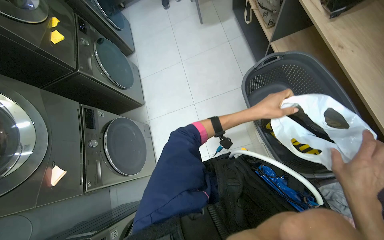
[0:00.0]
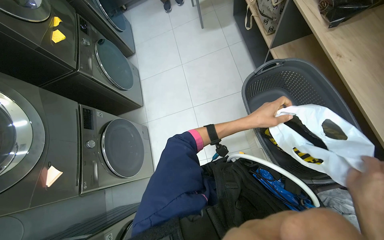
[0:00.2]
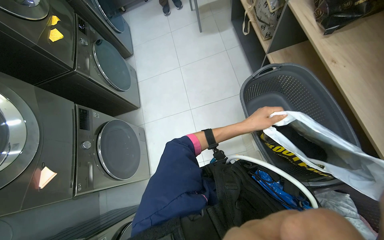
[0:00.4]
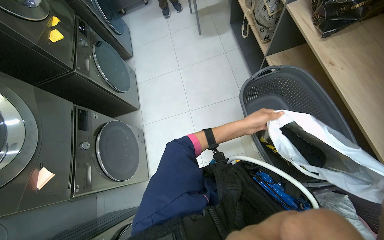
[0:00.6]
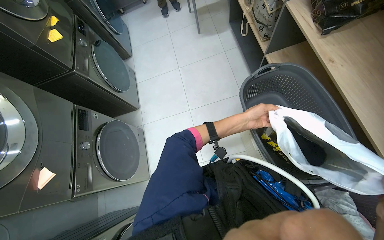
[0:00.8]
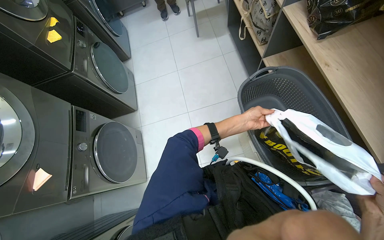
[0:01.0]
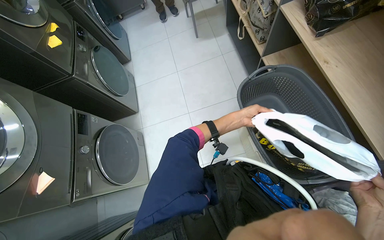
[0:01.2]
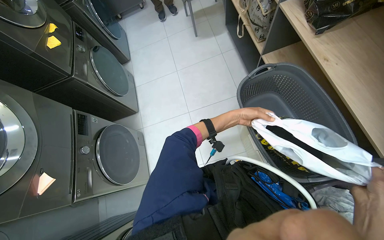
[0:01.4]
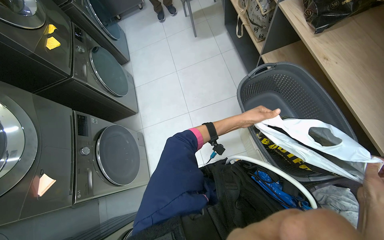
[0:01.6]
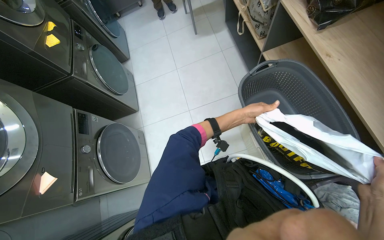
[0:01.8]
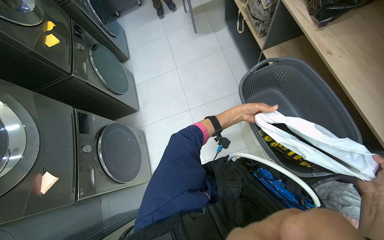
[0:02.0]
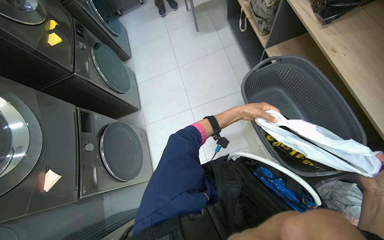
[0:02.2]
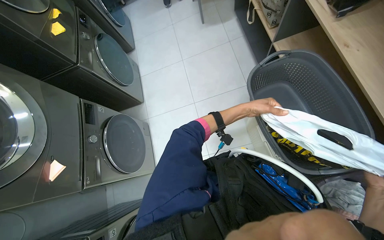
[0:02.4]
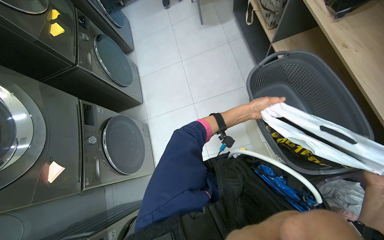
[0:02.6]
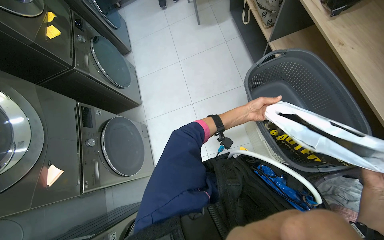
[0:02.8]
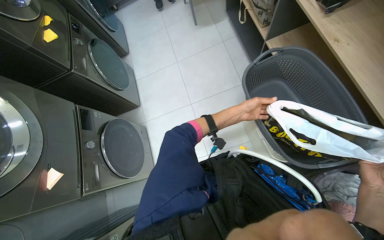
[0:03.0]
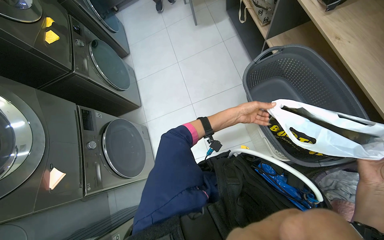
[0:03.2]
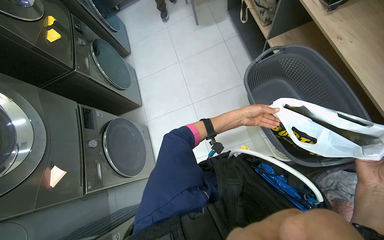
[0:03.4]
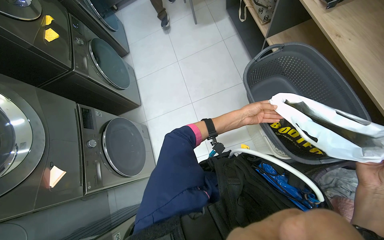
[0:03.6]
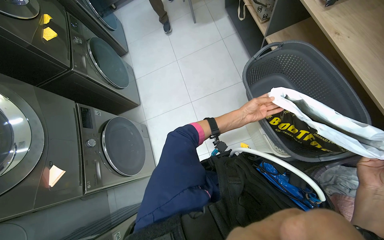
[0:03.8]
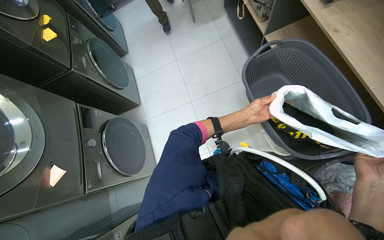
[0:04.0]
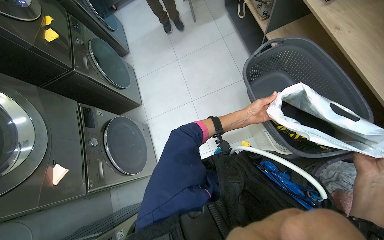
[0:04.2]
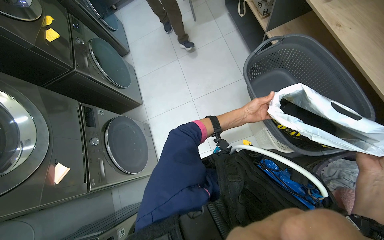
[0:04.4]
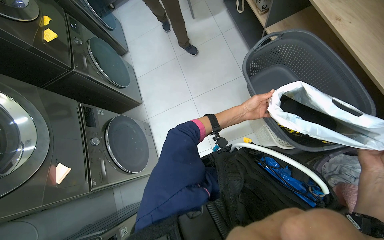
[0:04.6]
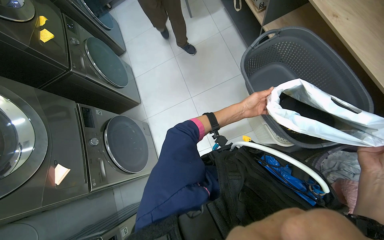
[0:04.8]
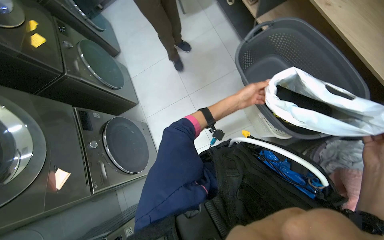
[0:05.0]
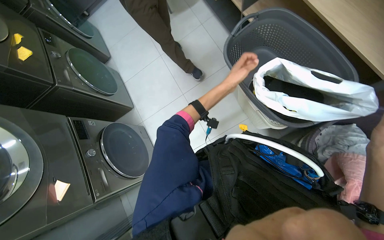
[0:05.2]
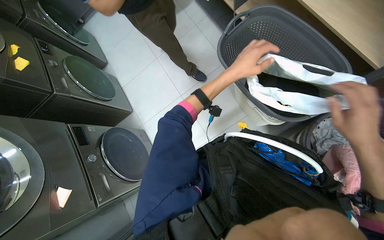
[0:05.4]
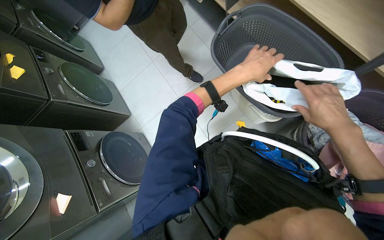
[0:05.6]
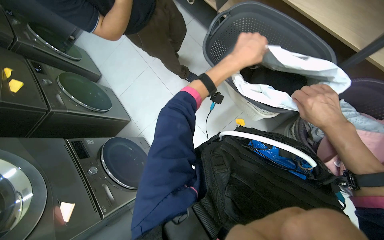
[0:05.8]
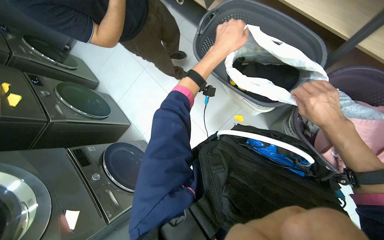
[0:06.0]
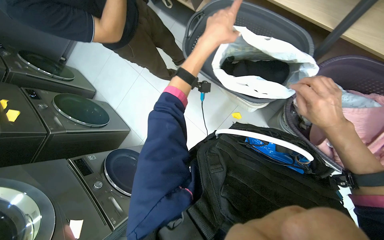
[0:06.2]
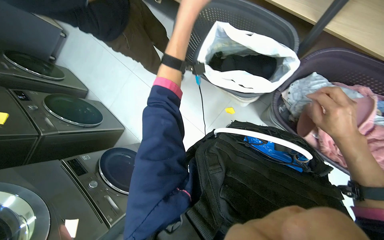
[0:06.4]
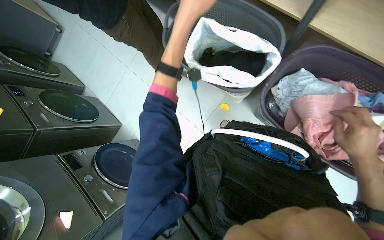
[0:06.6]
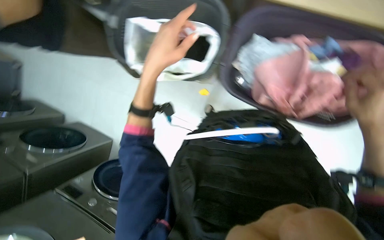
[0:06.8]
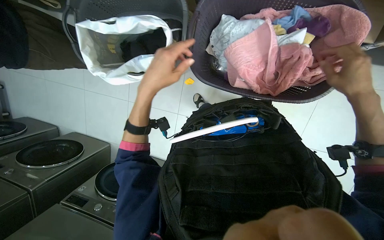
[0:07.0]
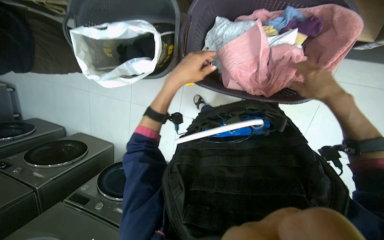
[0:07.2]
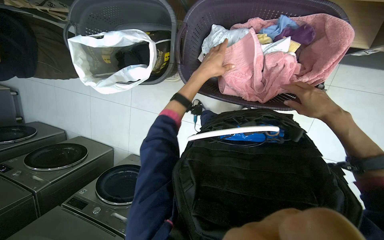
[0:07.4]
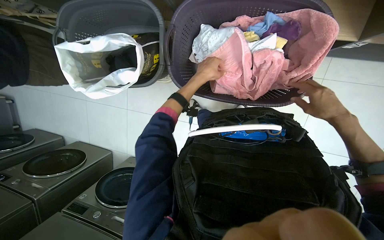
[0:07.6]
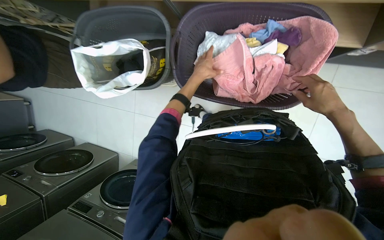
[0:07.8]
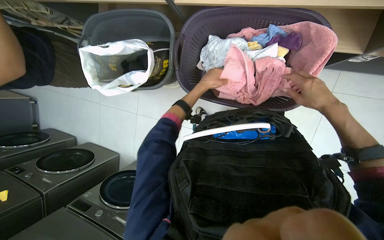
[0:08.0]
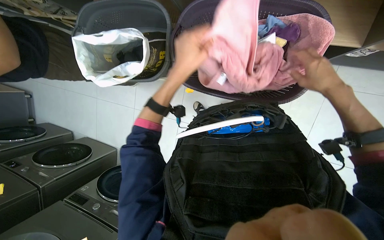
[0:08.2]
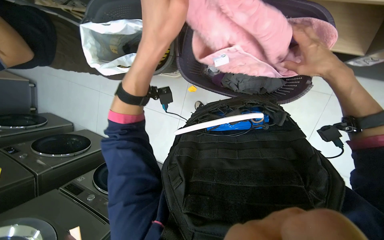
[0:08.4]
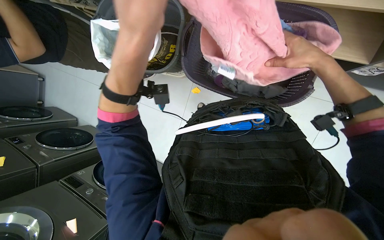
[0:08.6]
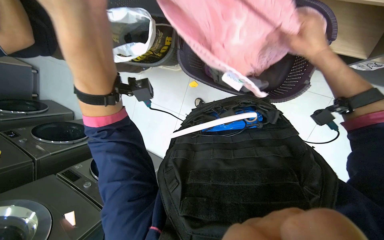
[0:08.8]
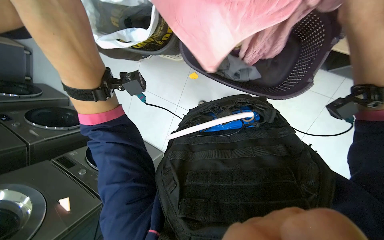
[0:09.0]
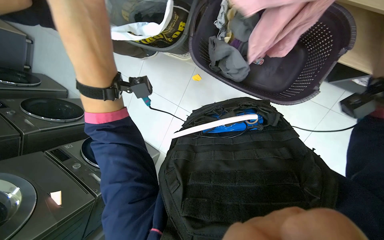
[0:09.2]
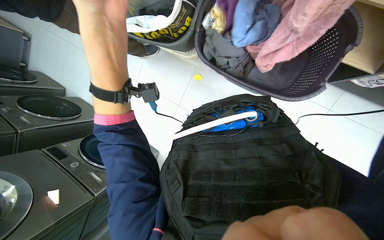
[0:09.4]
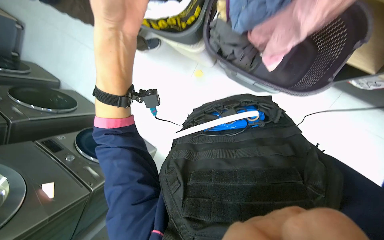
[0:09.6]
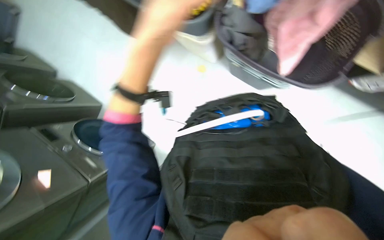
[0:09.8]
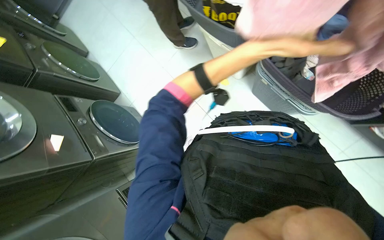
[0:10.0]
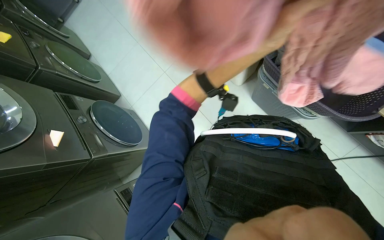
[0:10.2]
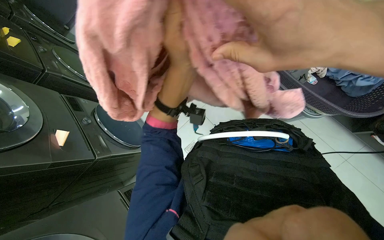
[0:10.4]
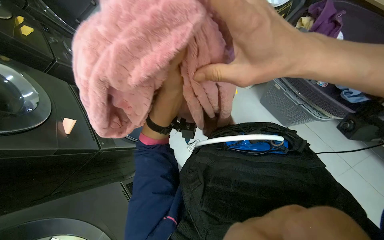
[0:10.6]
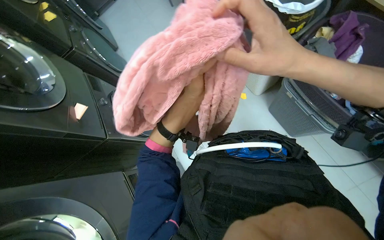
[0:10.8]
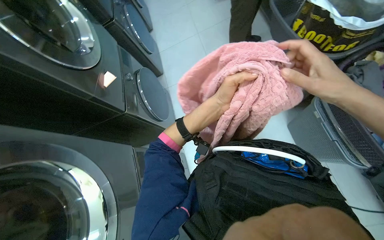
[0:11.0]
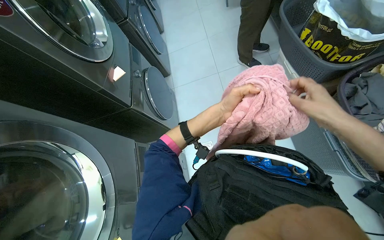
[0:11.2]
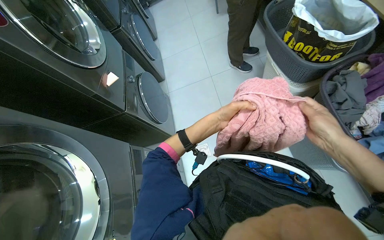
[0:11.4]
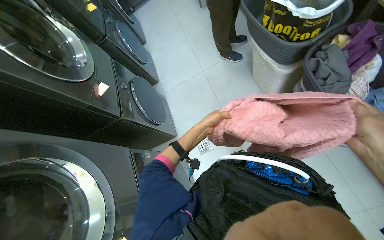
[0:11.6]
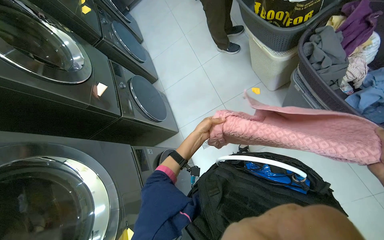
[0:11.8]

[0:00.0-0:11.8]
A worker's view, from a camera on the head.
Job: managing laundry.
The whole recording: Preparing laundry items from basket. The worker picks up bags and a pink towel from a laundry basket, then unfolds the towel.
0:00.0 to 0:01.4: The left hand shifts roughly 10 cm farther from the camera.
0:04.4 to 0:06.0: The left hand goes approximately 20 cm nearer to the camera and up the picture.
0:06.0 to 0:07.4: The scene turns some 35 degrees counterclockwise in the picture. The left hand travels down the picture by some 20 cm, while the right hand moves to the right, about 40 cm.
0:07.4 to 0:08.8: The left hand heads nearer to the camera, to the left and down the picture, covering approximately 35 cm. The right hand is displaced up the picture by roughly 15 cm.
0:08.8 to 0:10.4: Everything in view rotates about 30 degrees clockwise. The left hand goes some 35 cm to the right, farther from the camera and up the picture.
0:10.4 to 0:11.8: The wearer looks roughly 20 degrees further to the left.

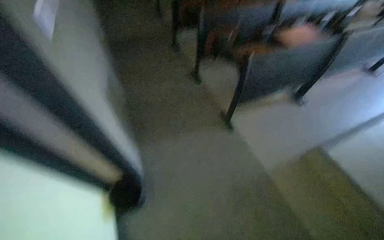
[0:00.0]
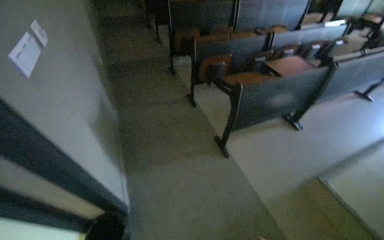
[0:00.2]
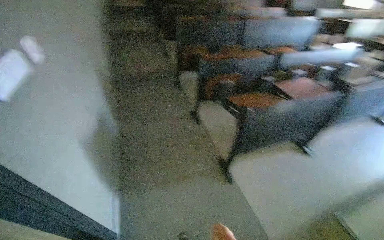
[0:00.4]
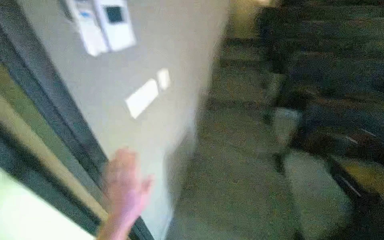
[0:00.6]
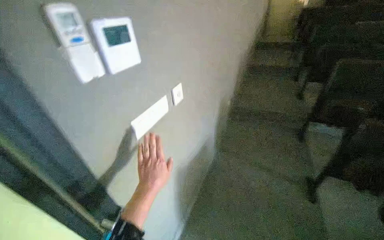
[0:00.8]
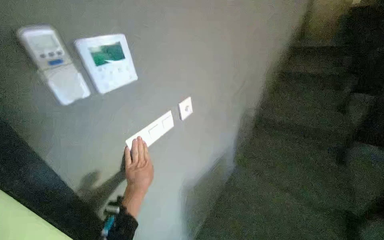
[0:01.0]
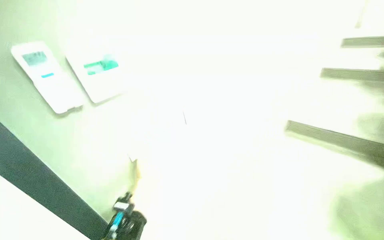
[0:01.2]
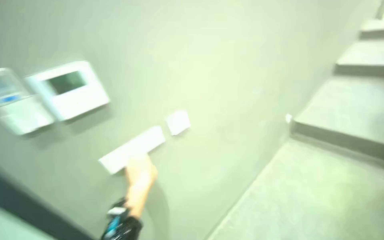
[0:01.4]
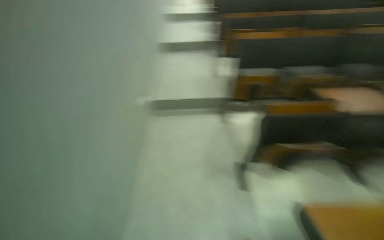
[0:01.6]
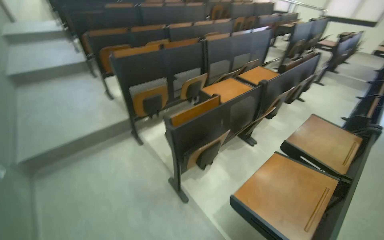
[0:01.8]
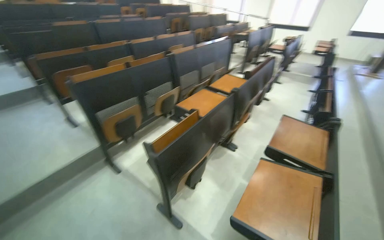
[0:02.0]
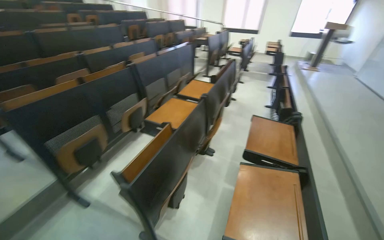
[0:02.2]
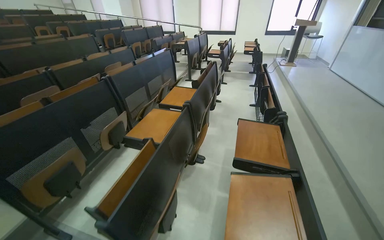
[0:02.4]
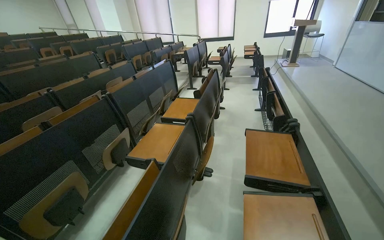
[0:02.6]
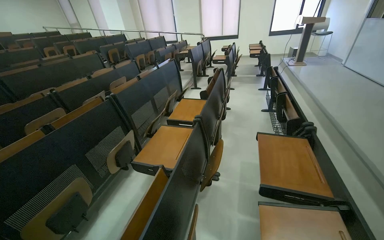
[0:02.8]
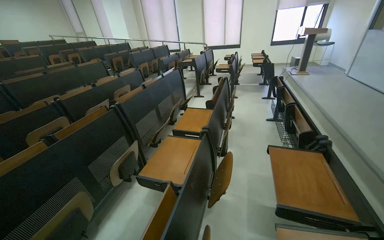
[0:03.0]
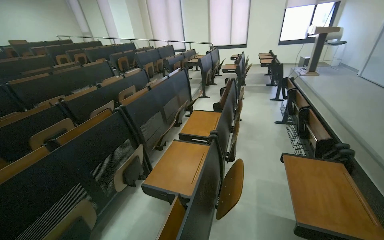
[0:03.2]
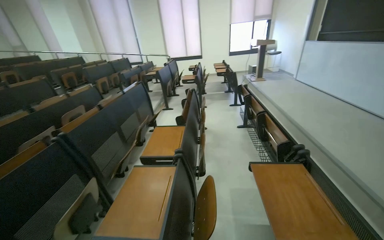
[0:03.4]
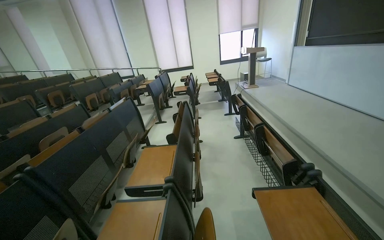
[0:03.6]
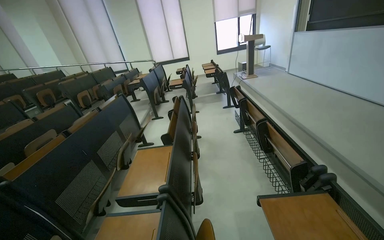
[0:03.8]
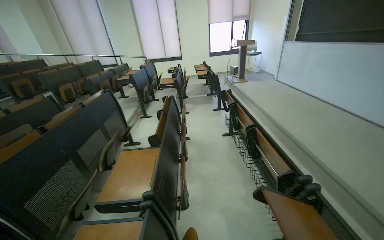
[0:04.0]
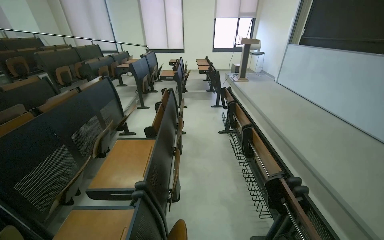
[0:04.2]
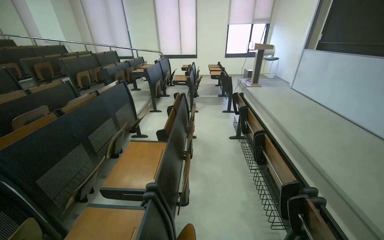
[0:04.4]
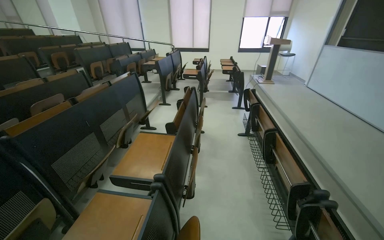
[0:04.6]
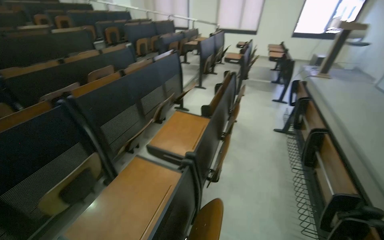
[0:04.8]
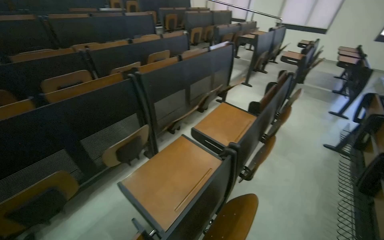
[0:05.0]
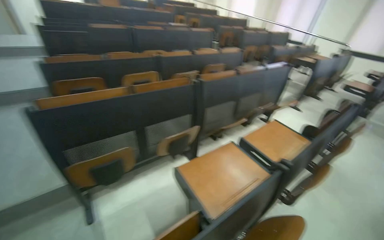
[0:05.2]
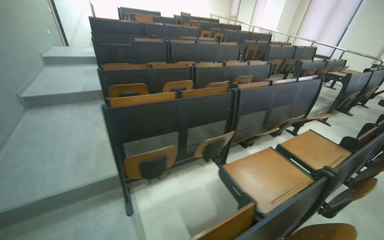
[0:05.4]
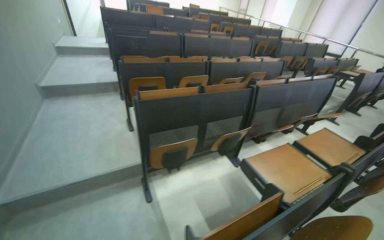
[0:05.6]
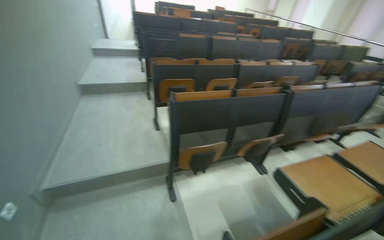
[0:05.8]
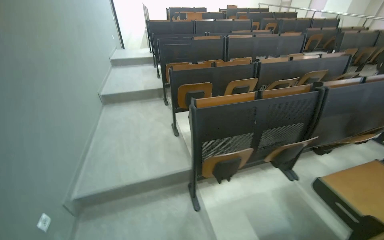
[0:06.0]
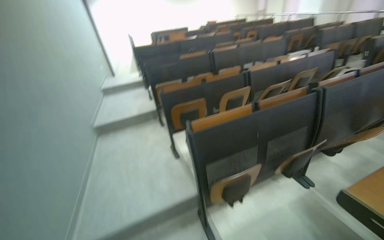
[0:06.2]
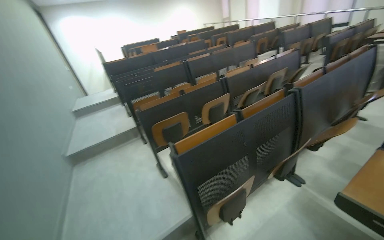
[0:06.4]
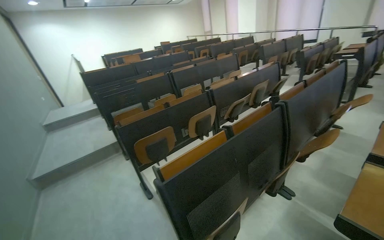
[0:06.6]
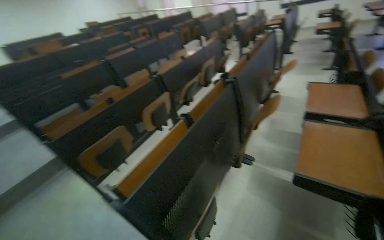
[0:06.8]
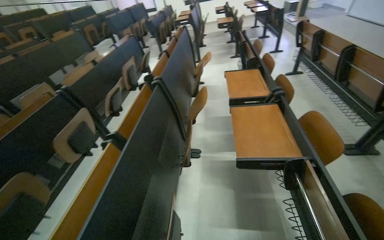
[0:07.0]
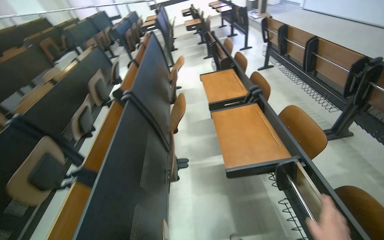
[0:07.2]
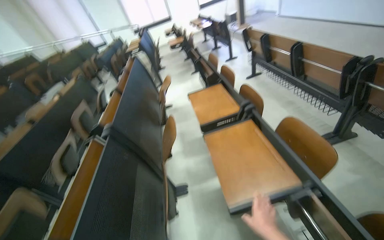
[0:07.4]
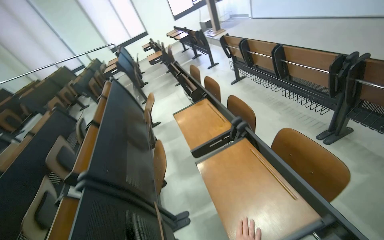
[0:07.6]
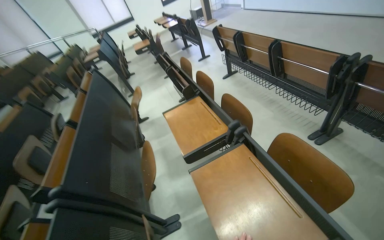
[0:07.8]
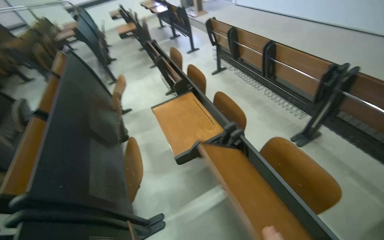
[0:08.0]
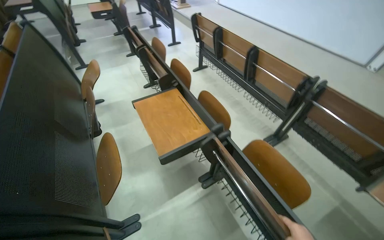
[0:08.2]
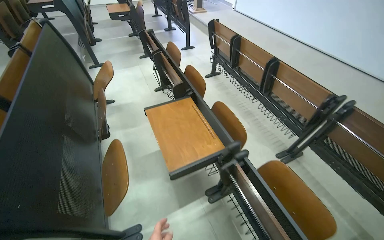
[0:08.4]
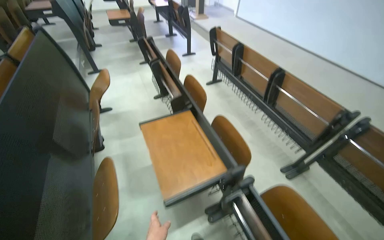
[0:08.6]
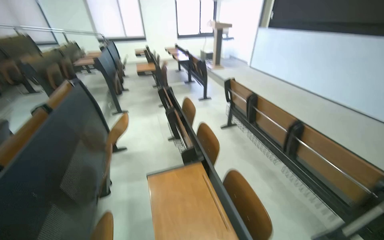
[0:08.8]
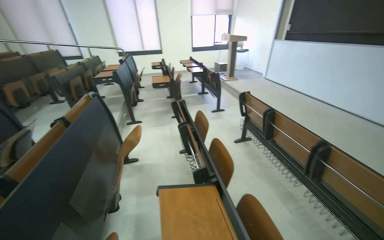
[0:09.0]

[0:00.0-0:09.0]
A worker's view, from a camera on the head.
Job: organizing items.
The whole recording: Preparing lecture hall. The worker turns on lights, adjusts desks, and opens and closes a window in the lecture hall.
0:01.6 to 0:03.0: The camera travels about 80 cm. The head turns to the right by some 70 degrees. The wearer looks approximately 15 degrees further upward.
0:03.0 to 0:04.4: The head travels some 60 cm.
0:04.4 to 0:06.0: The camera is carried about 90 cm. The wearer looks about 70 degrees further to the left.
0:06.0 to 0:07.6: The camera is carried some 80 cm. The wearer's head swings some 95 degrees to the right.
0:07.6 to 0:09.0: The wearer moves about 70 cm. The wearer looks some 10 degrees further upward.
